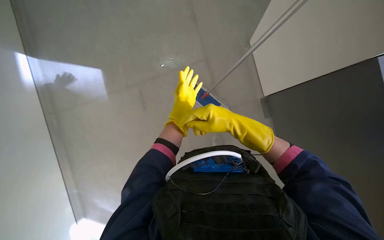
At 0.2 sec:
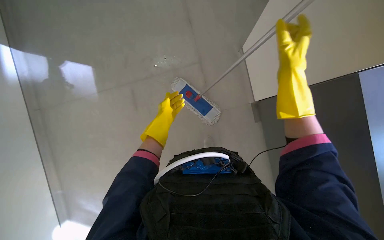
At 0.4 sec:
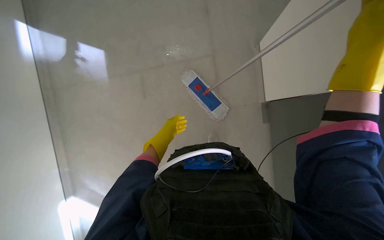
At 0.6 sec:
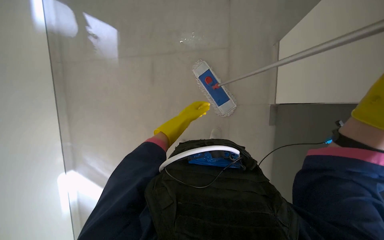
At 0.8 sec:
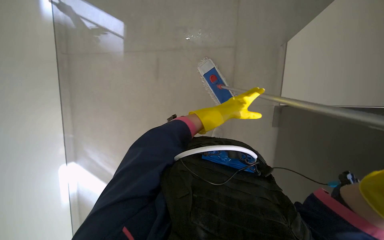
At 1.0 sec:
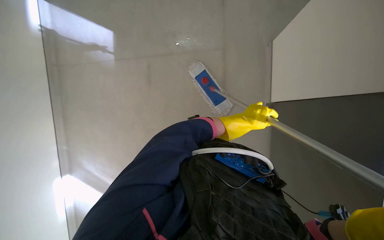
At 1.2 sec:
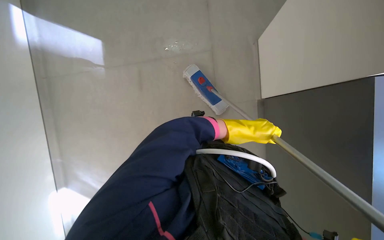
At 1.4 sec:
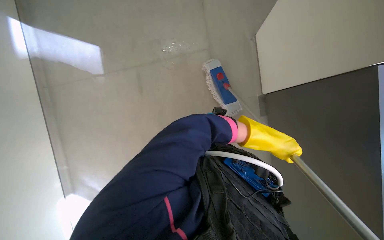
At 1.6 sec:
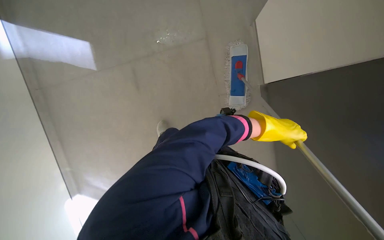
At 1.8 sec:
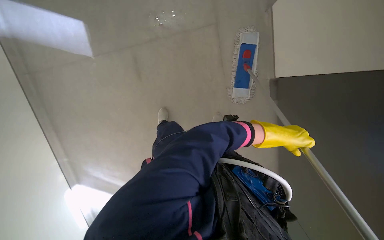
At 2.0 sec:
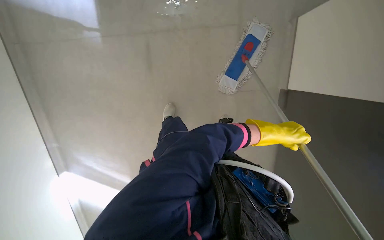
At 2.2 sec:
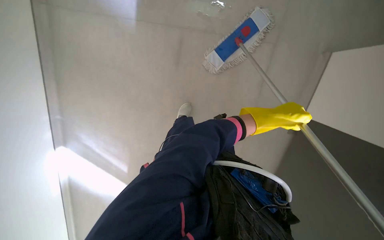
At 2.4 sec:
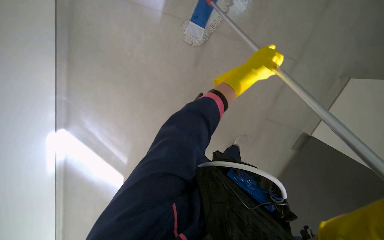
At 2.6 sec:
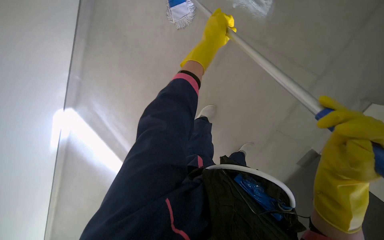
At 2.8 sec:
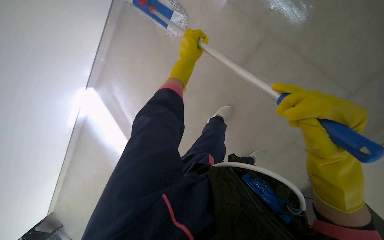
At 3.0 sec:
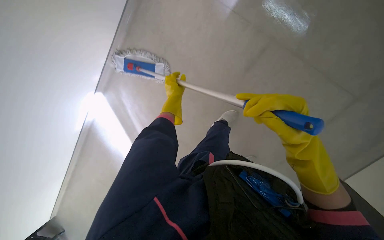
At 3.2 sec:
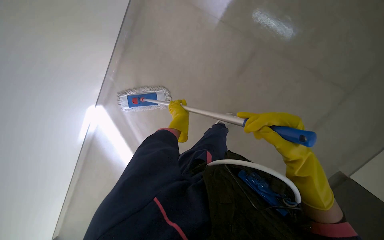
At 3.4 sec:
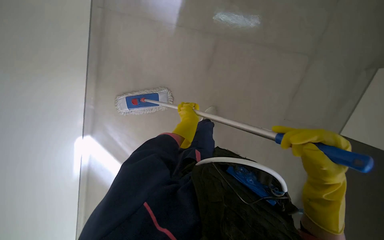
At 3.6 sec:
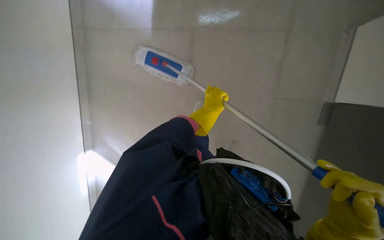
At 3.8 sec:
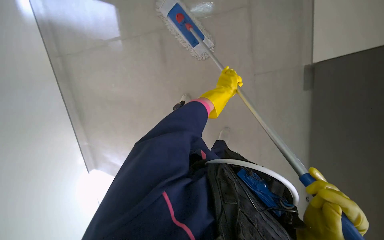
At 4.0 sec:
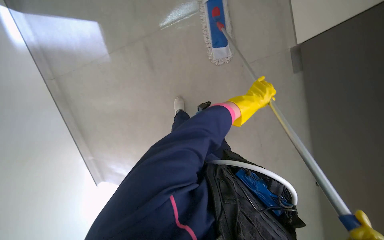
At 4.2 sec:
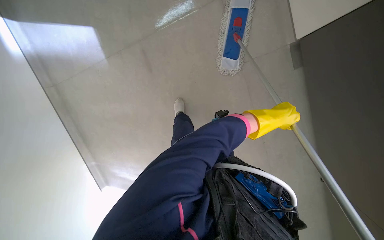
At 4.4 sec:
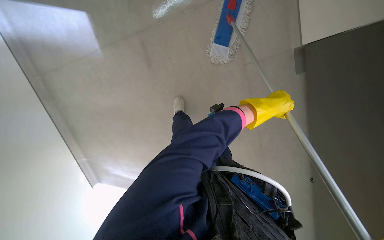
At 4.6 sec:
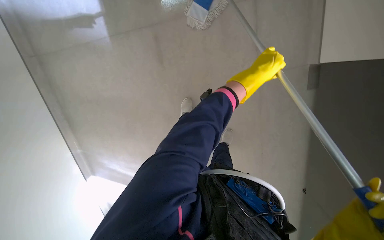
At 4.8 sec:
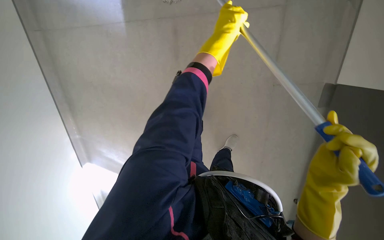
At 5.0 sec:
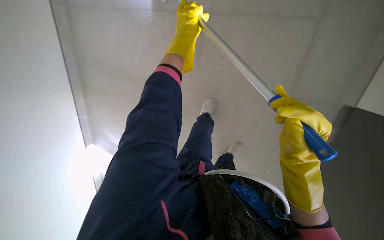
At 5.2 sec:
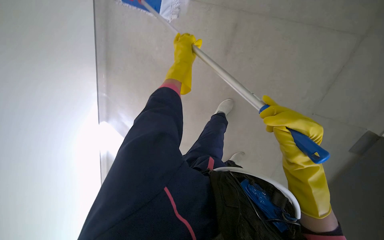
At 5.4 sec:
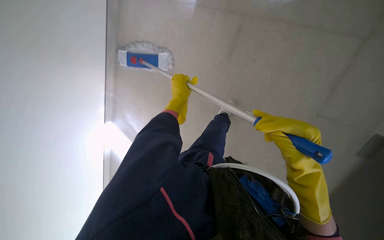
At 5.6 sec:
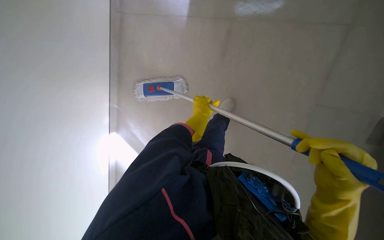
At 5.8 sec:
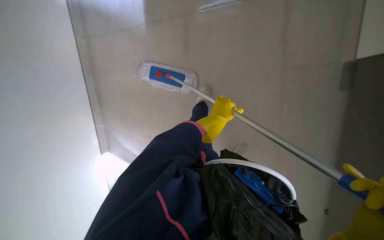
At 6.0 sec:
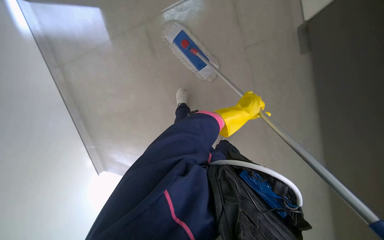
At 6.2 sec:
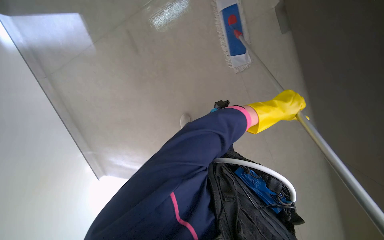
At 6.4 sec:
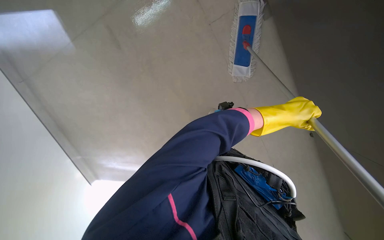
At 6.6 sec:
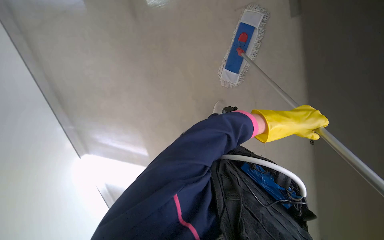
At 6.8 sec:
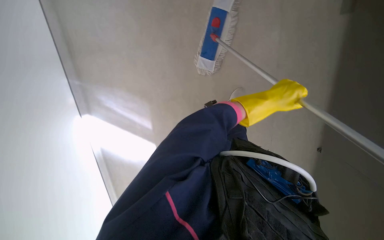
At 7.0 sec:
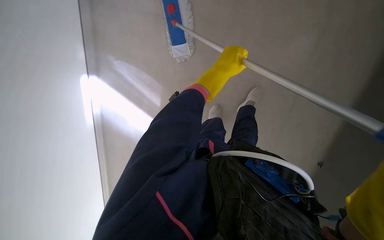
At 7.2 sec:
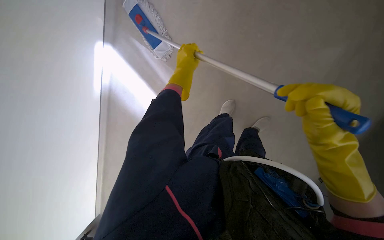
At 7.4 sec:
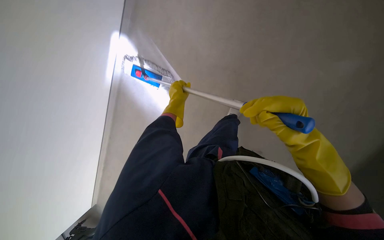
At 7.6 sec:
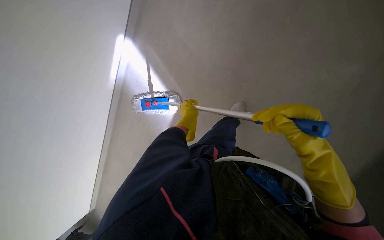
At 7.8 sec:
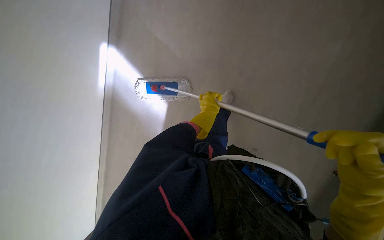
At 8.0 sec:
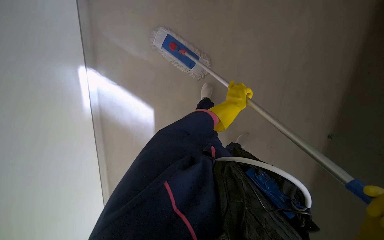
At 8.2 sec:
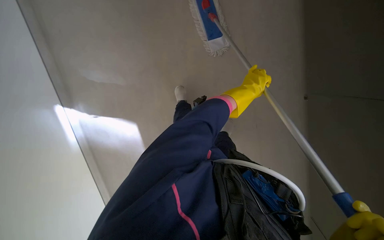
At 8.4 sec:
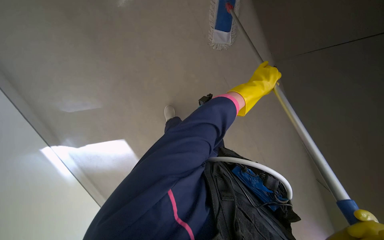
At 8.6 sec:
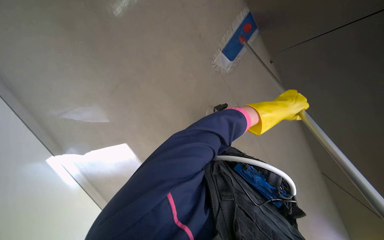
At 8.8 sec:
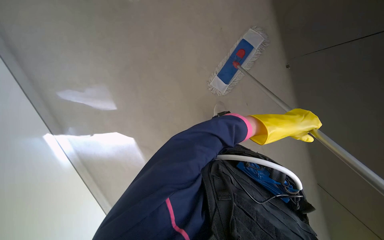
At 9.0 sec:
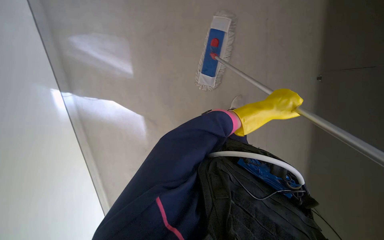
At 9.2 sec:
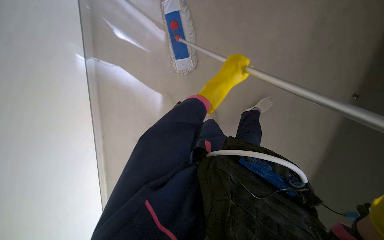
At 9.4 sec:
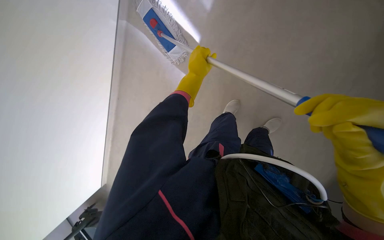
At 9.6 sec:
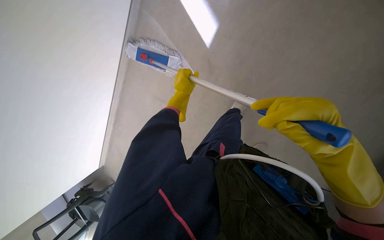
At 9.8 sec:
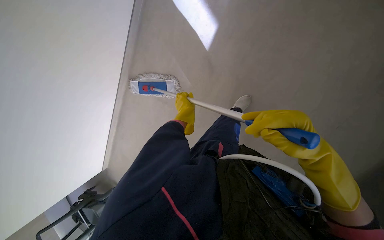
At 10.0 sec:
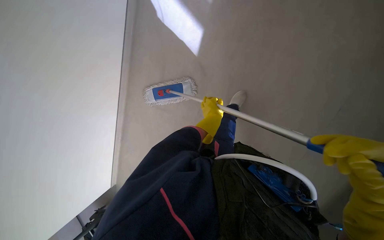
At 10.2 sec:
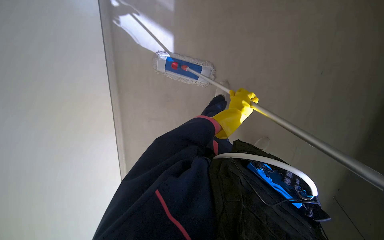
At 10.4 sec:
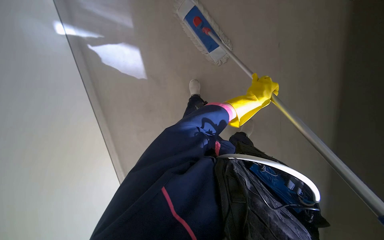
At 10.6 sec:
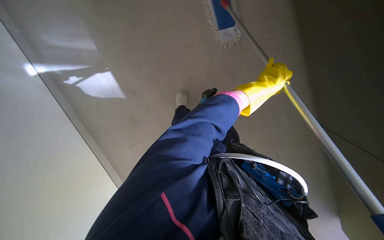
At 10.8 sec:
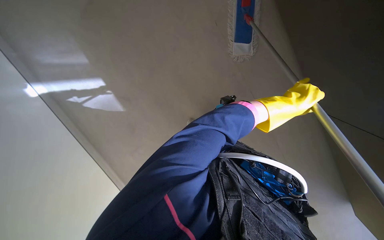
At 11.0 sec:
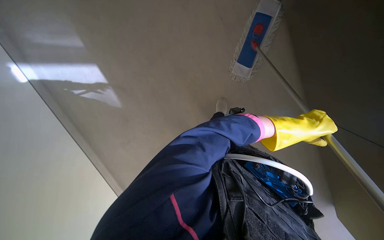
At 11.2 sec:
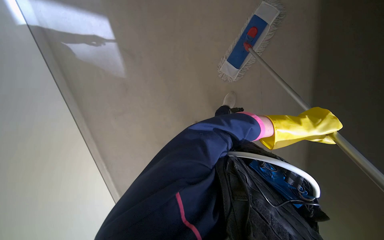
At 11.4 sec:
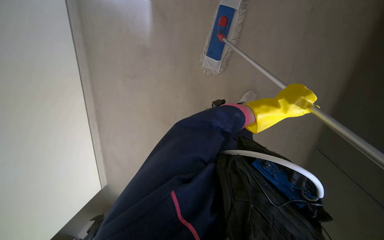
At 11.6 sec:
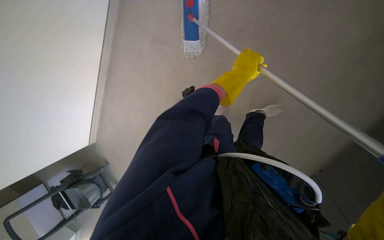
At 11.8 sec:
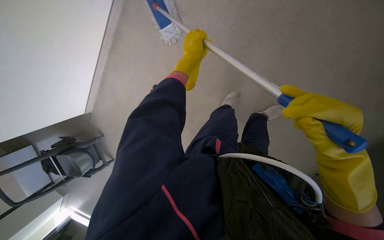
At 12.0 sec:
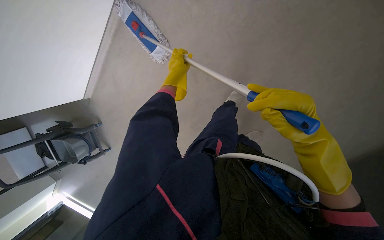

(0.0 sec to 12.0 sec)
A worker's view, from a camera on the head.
Job: wiping surfaces.
The whole recording: Mopping the wall. The worker uses a flat mop to clean the wall surface.
0.0 sec - 1.6 sec: The left hand moves to the right and down the picture, some 30 cm.
1.6 sec - 3.0 sec: The view tips downward by about 15 degrees. The left hand moves to the left, some 40 cm.
3.0 sec - 4.4 sec: The scene rotates clockwise by some 40 degrees.
4.4 sec - 6.0 sec: Everything in view rotates some 35 degrees clockwise. The left hand travels to the left and back again, roughly 60 cm each way.
7.6 sec - 9.0 sec: The view tilts roughly 20 degrees upward. The left hand is displaced to the right by approximately 30 cm.
9.0 sec - 10.4 sec: The view swings some 20 degrees to the left. The view tilts roughly 15 degrees downward.

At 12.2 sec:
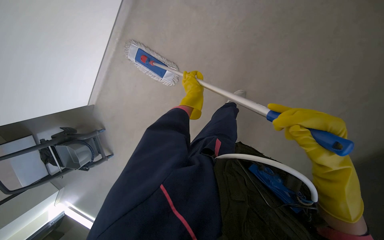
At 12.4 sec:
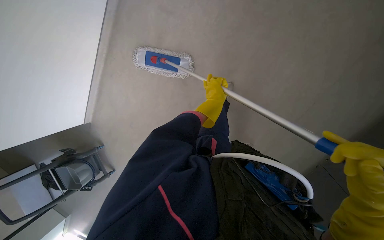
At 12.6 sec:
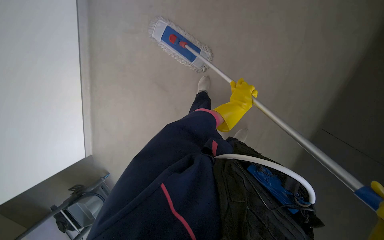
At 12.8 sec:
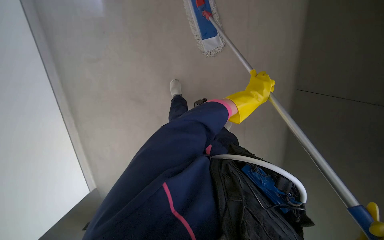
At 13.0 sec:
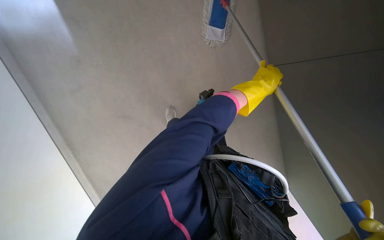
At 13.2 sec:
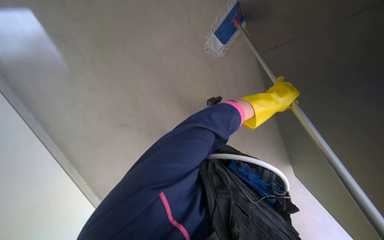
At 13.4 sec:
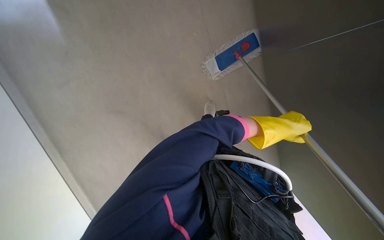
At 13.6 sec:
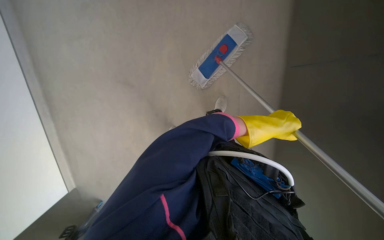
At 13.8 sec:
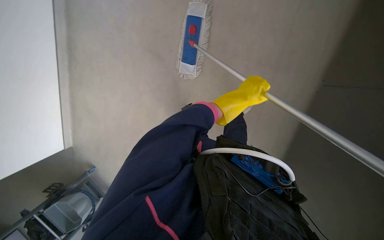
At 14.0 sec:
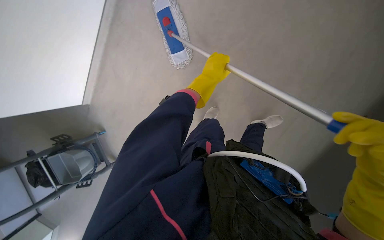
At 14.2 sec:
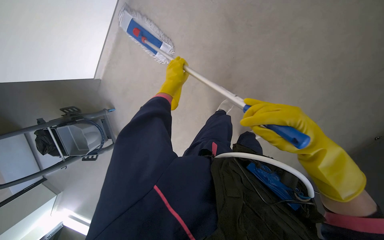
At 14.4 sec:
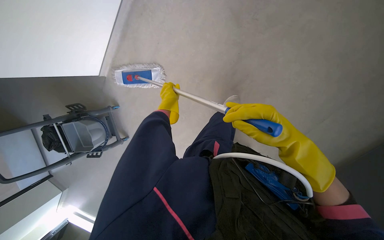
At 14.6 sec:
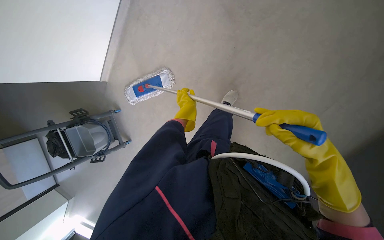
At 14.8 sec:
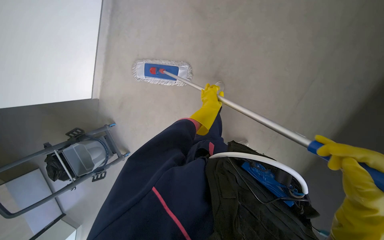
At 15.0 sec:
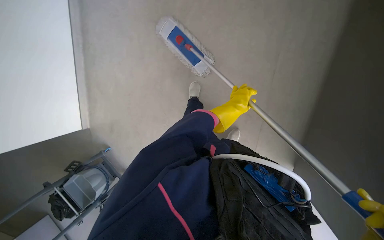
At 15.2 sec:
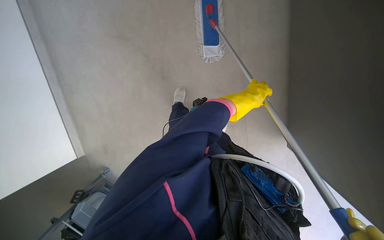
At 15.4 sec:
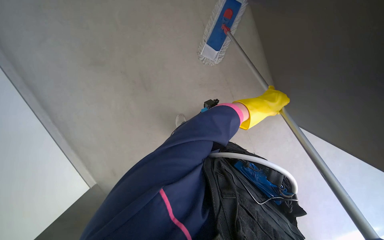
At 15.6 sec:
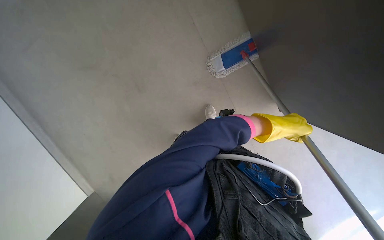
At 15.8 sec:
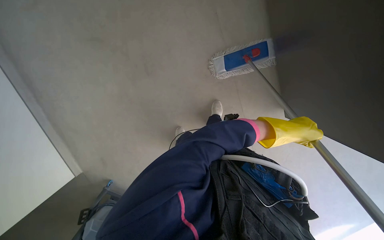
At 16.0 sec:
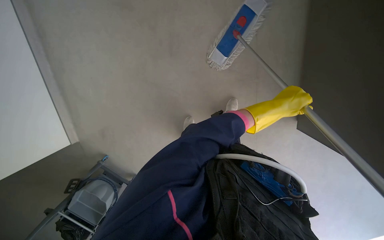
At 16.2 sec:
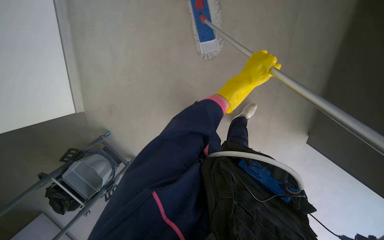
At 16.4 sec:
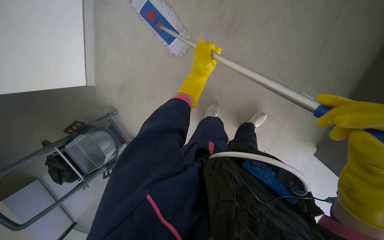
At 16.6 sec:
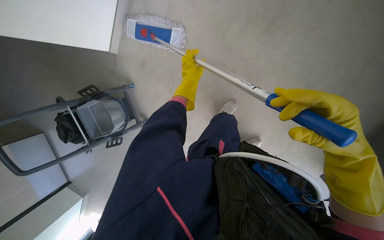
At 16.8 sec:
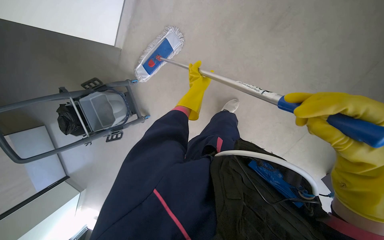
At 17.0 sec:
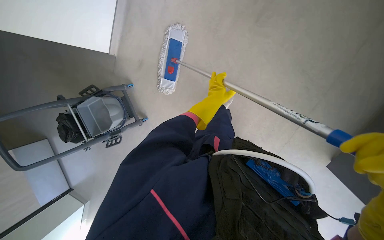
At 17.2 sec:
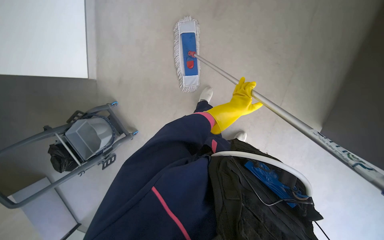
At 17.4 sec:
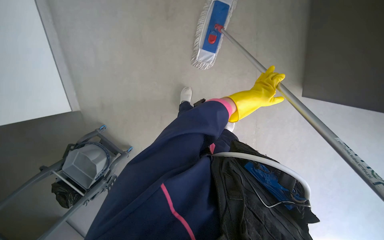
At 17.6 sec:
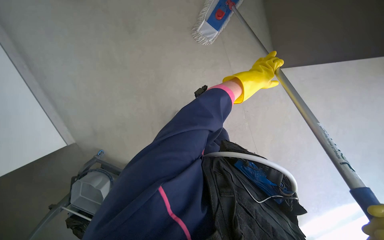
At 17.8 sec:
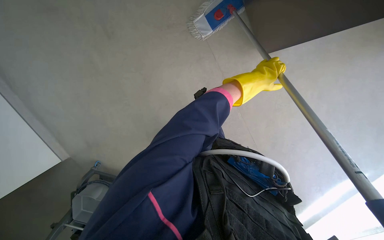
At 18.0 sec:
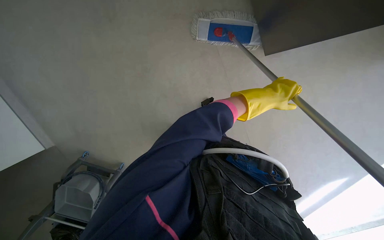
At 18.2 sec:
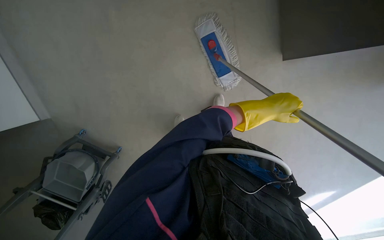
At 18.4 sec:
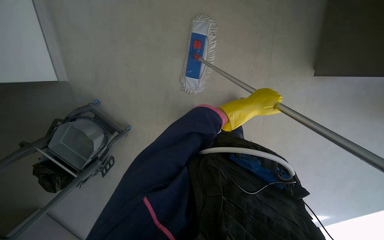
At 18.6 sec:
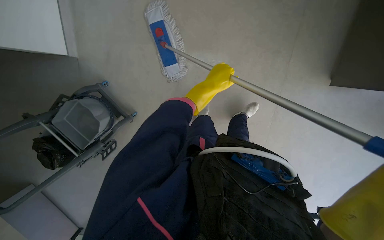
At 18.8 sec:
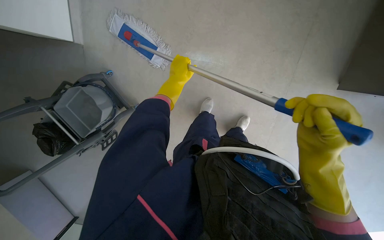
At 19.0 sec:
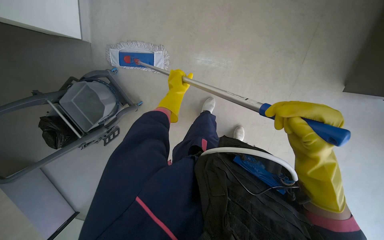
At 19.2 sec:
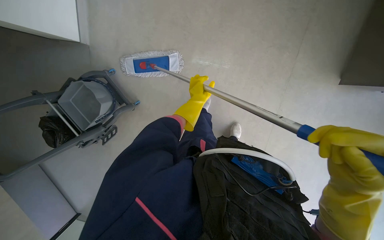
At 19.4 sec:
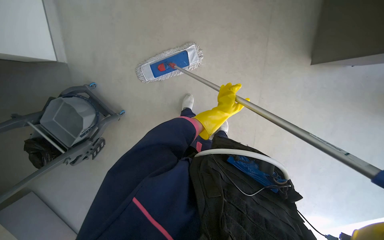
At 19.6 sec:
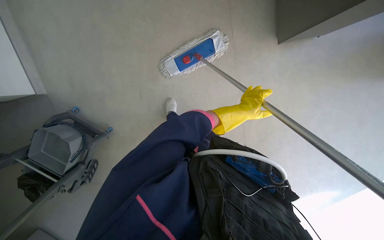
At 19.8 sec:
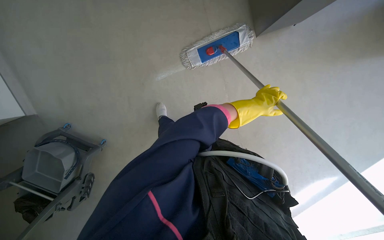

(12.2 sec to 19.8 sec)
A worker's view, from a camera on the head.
Job: wiping surfaces.
The whole recording: Mopping the wall. The worker uses a flat mop to clean the wall surface.
12.2 sec - 13.8 sec: The left hand heads to the right, covering some 40 cm.
13.8 sec - 15.2 sec: The scene rotates counterclockwise by roughly 25 degrees.
15.2 sec - 16.8 sec: The camera is aimed some 20 degrees further to the left.
16.8 sec - 18.2 sec: The left hand moves to the right and nearer to the camera, about 35 cm.
